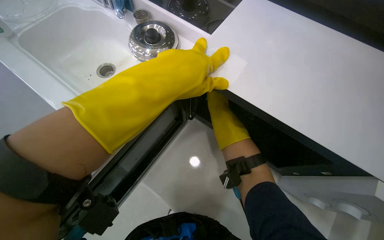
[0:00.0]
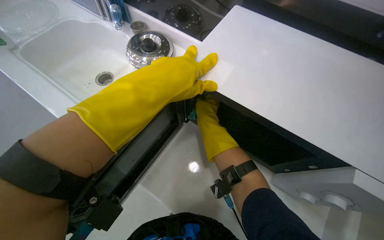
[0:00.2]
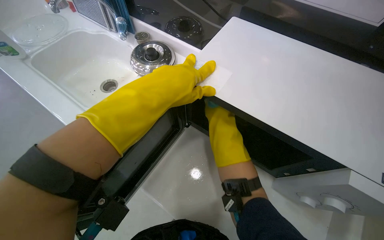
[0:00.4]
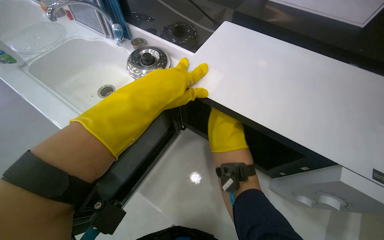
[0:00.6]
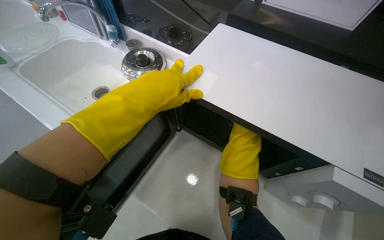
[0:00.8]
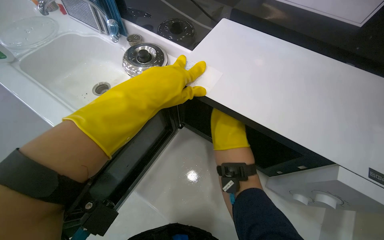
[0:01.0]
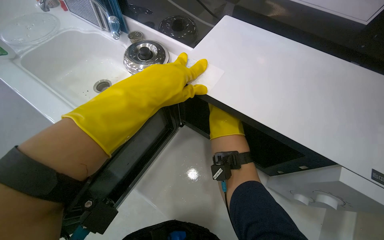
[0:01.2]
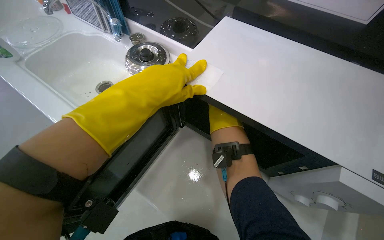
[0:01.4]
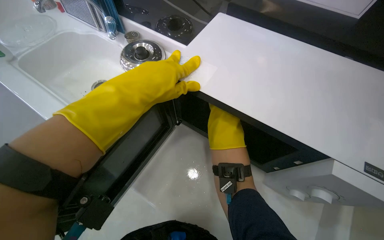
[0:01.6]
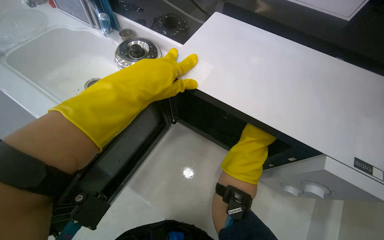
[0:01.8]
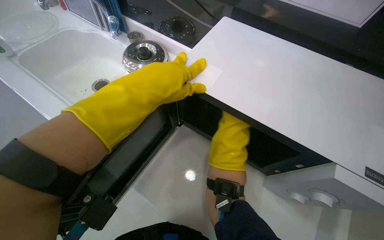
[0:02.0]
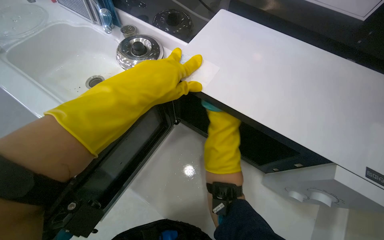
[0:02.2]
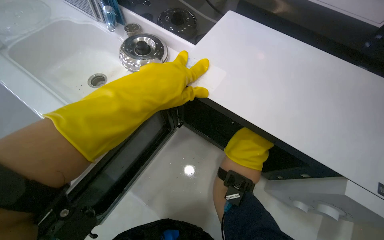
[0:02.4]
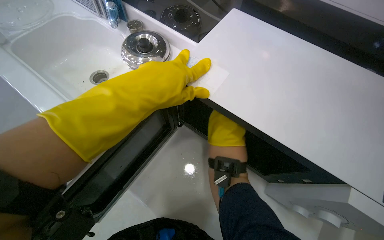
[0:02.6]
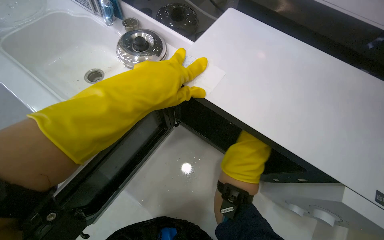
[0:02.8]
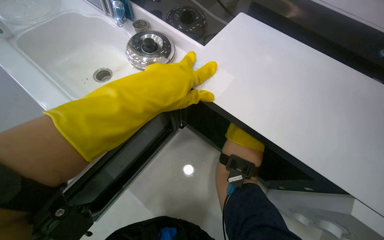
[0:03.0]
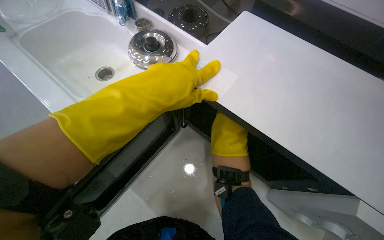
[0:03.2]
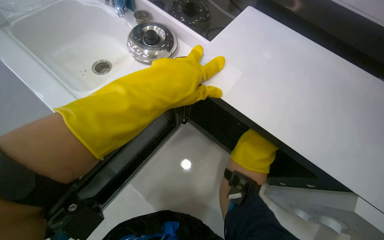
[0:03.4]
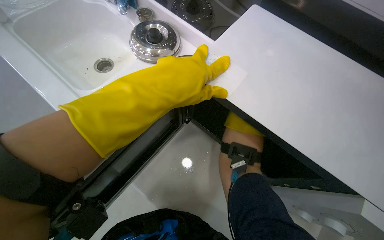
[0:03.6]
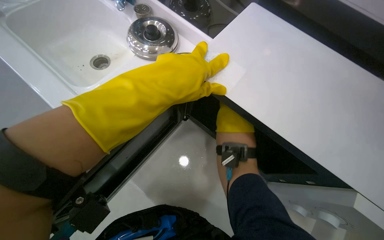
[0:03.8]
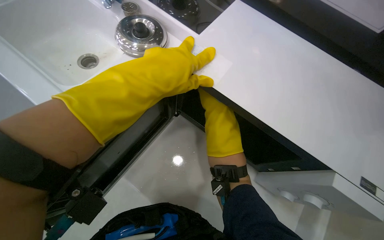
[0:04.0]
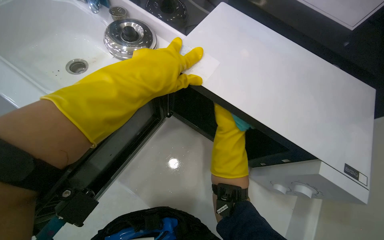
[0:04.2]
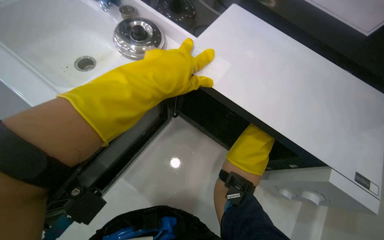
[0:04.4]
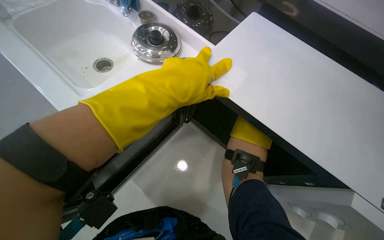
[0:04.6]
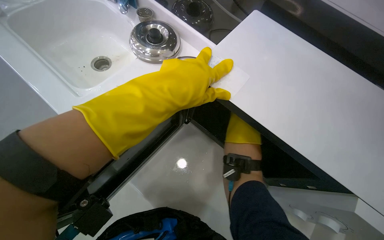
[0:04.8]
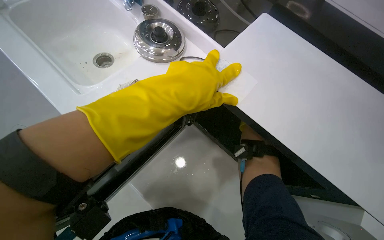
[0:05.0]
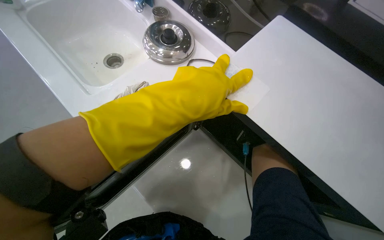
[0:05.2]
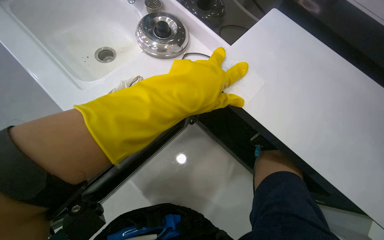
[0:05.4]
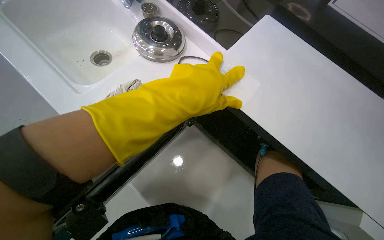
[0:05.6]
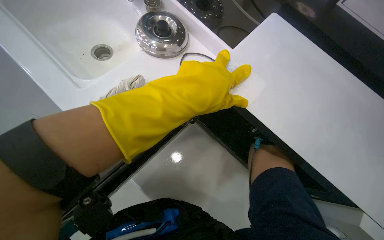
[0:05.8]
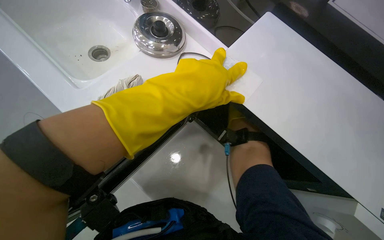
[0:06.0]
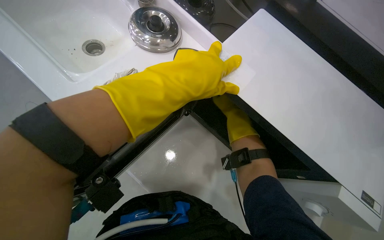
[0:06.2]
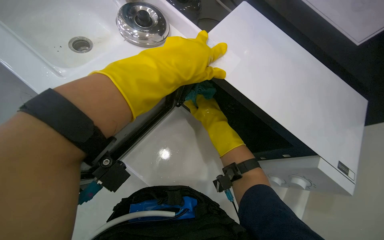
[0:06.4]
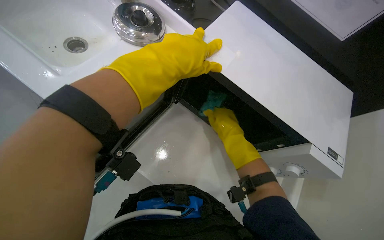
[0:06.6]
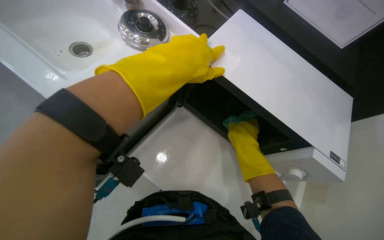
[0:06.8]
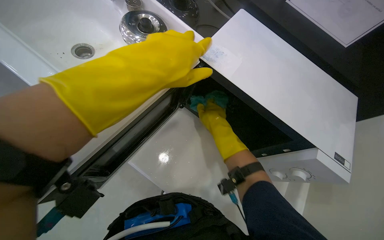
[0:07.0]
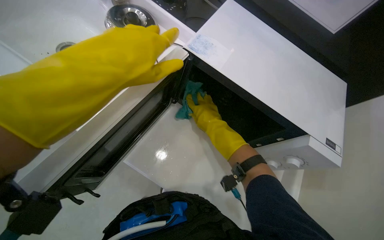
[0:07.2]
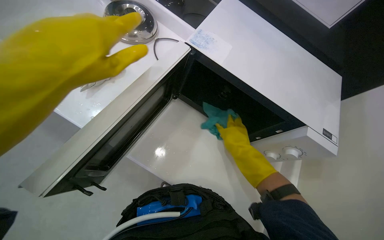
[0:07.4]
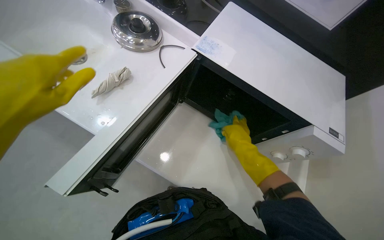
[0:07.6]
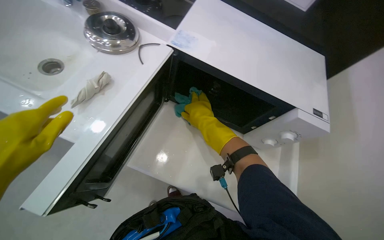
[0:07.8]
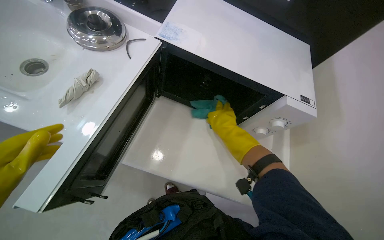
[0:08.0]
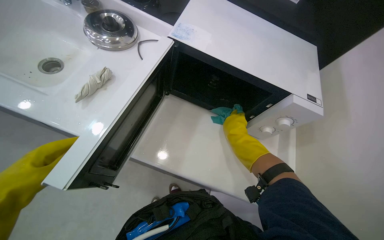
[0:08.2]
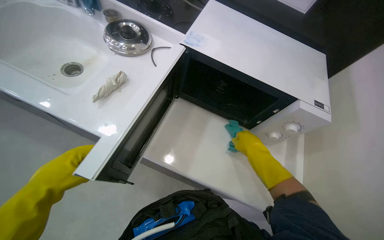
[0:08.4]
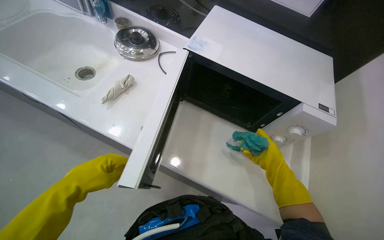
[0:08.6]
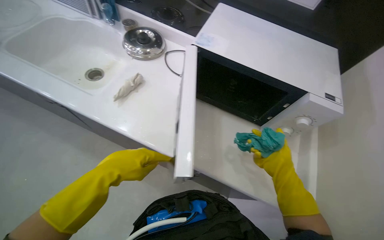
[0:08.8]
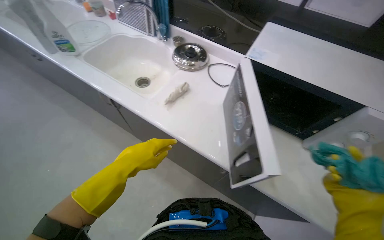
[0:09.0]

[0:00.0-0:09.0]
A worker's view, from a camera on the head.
Job: cleaning kitchen.
The whole recording: Cleaning microwave. The worker wipes the exterior and interior of the microwave with a cleaning cloth.
0:00.0 to 0:01.6: The right hand goes nearer and farther, roughly 20 cm each way, reversing 2 times.
0:01.6 to 0:03.0: The right hand goes left and right, approximately 10 cm each way, reversing 3 times.

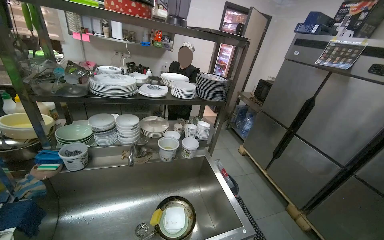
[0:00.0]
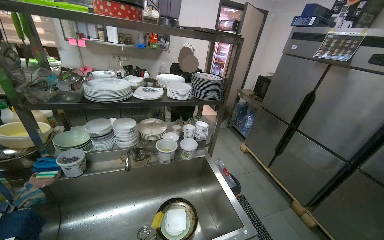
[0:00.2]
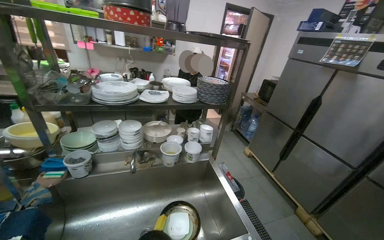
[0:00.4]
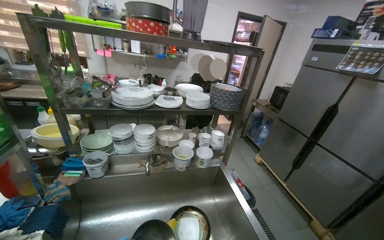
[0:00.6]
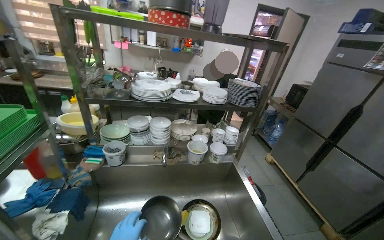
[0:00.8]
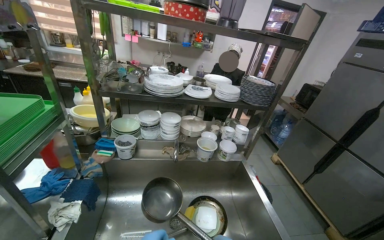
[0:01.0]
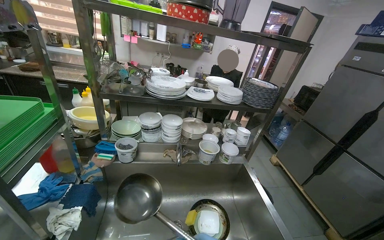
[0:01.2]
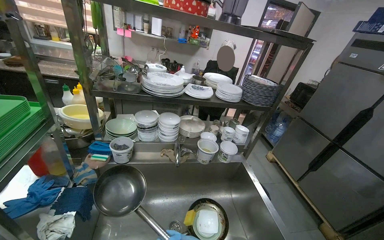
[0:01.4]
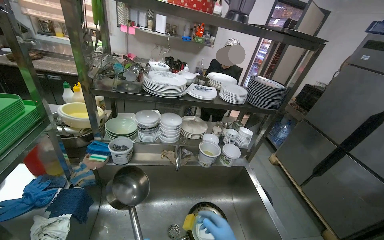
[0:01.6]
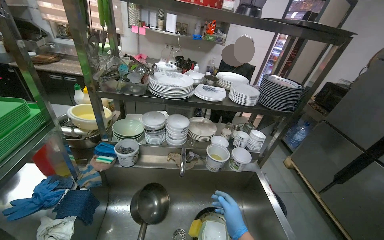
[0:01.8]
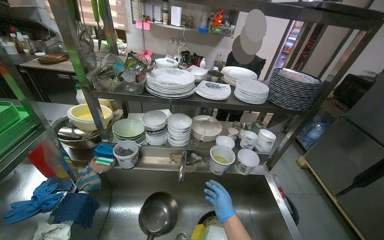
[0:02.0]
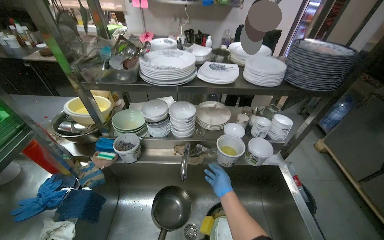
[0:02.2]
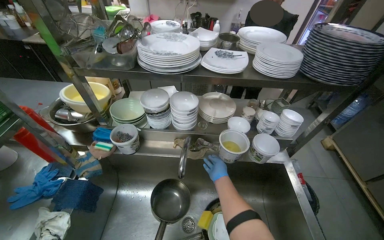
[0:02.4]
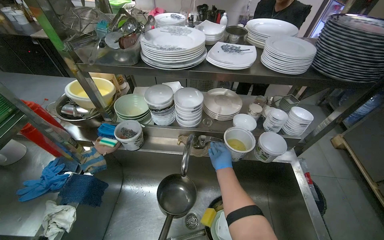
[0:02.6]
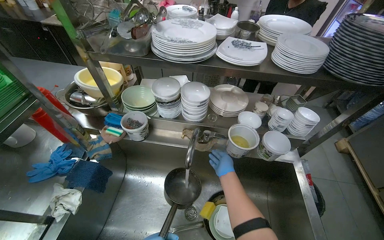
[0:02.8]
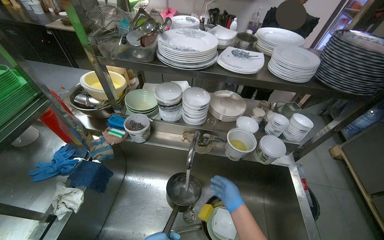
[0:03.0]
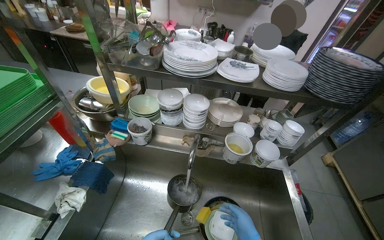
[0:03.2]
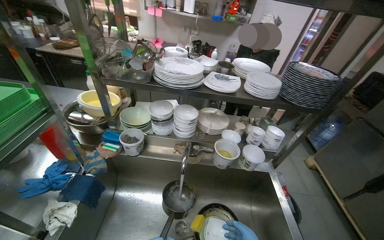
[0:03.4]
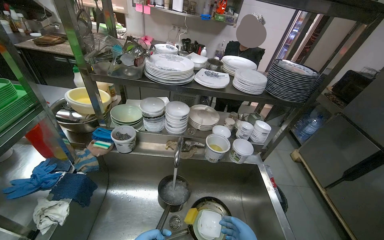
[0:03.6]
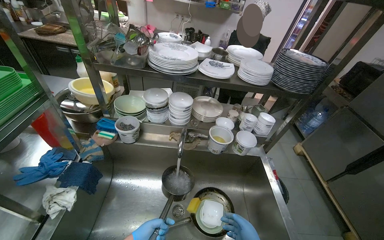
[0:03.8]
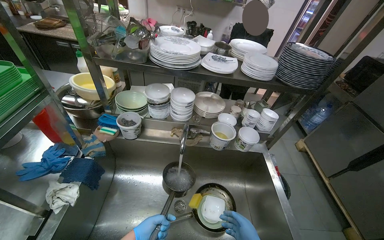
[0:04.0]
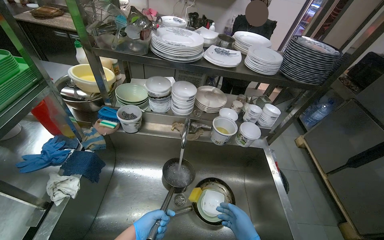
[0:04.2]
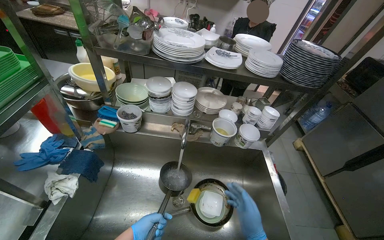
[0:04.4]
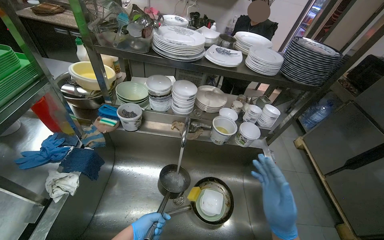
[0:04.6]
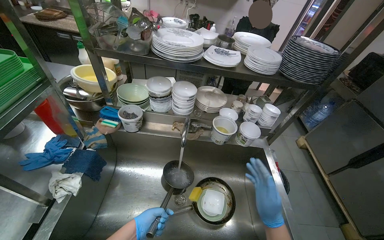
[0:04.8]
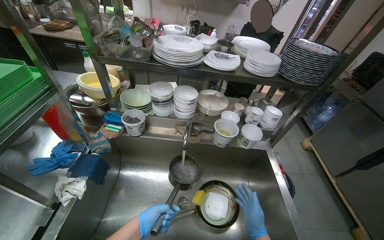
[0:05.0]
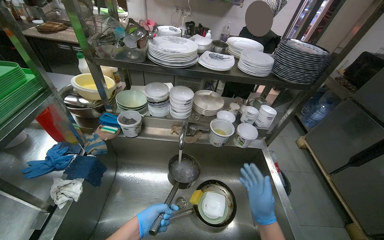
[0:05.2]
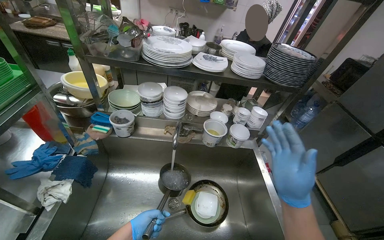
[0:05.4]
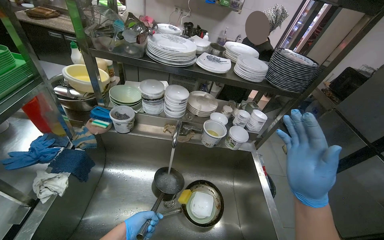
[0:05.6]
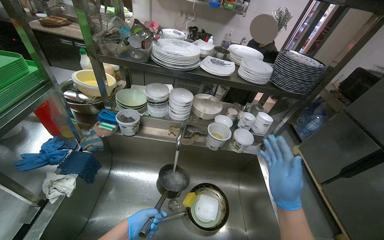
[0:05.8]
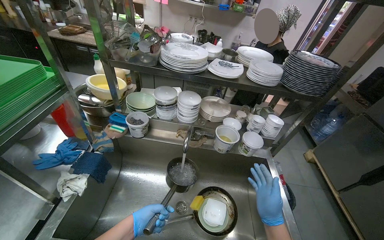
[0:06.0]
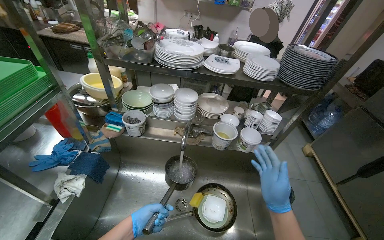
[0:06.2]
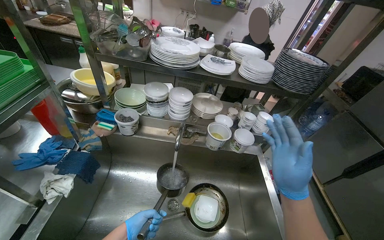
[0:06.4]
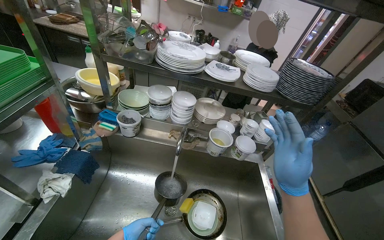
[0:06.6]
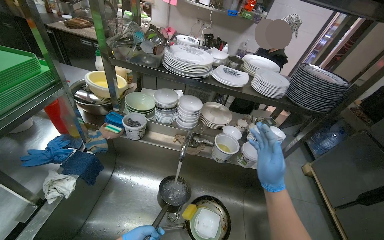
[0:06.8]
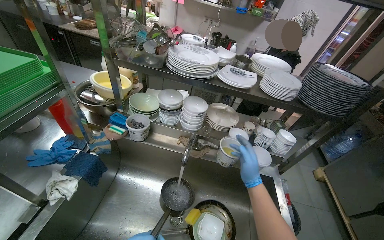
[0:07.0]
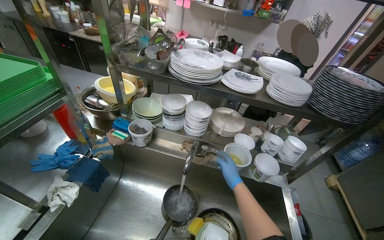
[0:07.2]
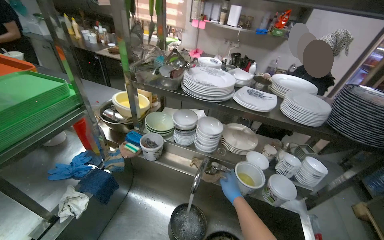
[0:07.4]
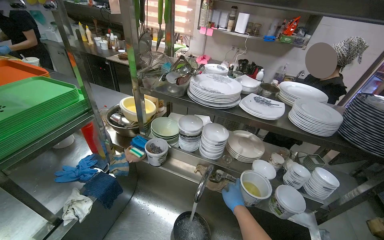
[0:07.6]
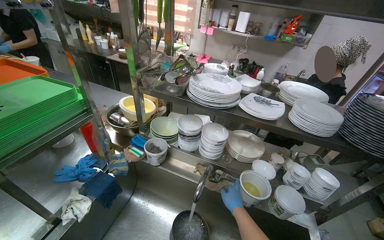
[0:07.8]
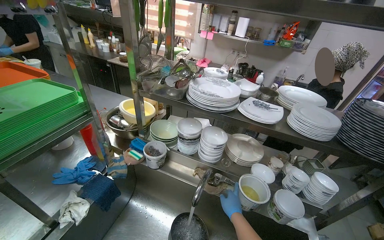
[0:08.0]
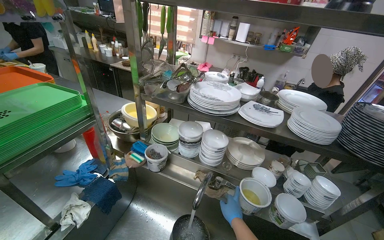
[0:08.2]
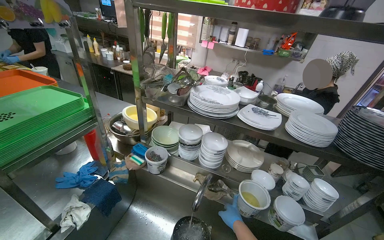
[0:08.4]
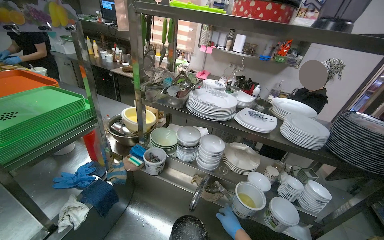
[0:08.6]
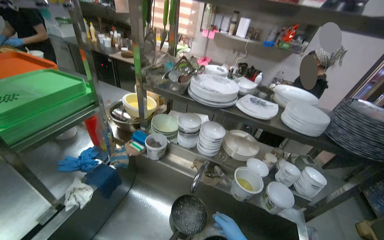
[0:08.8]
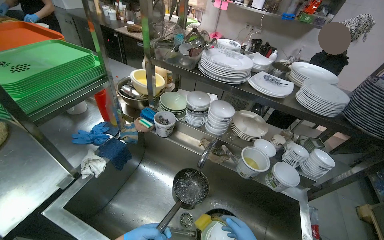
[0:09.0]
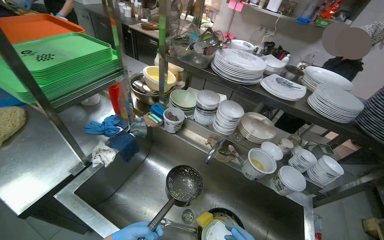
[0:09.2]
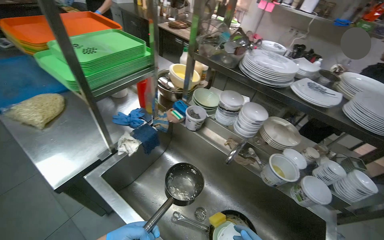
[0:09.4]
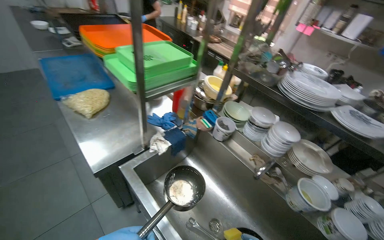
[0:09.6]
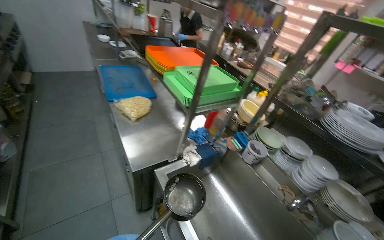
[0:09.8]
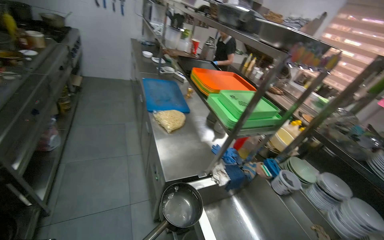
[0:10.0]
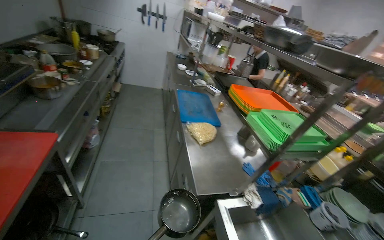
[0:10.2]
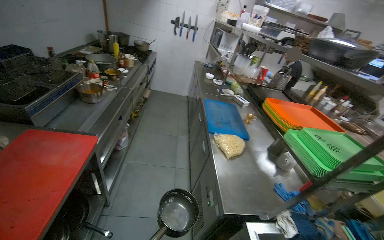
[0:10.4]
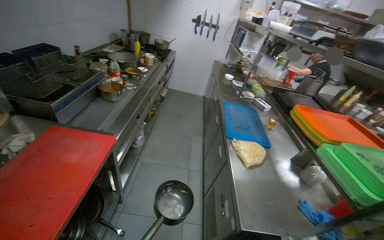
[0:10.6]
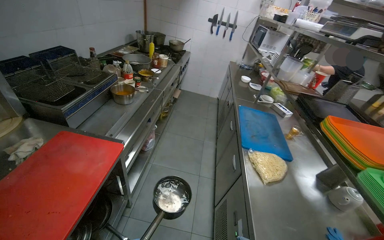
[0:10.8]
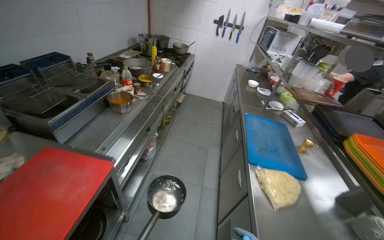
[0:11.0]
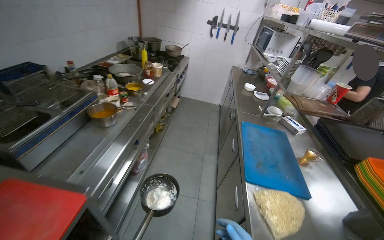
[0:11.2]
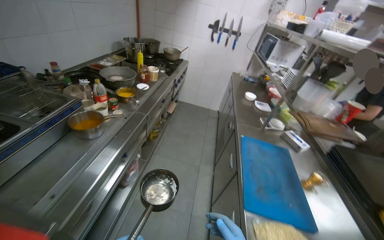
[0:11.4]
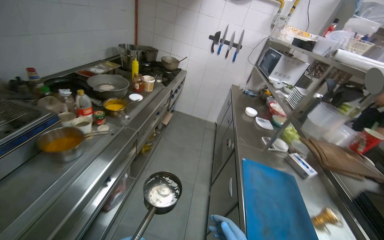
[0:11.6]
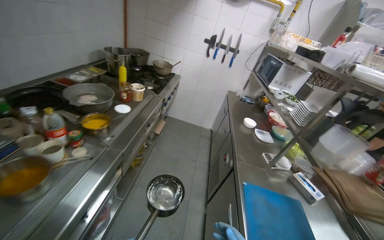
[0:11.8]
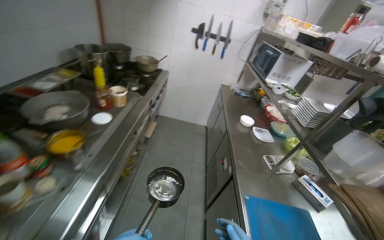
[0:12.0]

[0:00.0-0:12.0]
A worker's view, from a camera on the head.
Job: cooking food.
The whole recording: Pouring water from sink into meal. The worker takes water from the sink and pours it into the meal.
0:01.6 to 0:03.0: The view pans to the left by approximately 15 degrees. The wearer looks some 15 degrees further downward.
0:04.4 to 0:06.0: The right hand swings up and down the picture, roughly 20 cm each way, with 3 reversals.
0:06.0 to 0:07.6: The right hand shifts some 10 cm to the left, and moves about 10 cm nearer to the camera and comes back.
0:09.0 to 0:10.4: The wearer moves roughly 60 cm. The head rotates some 60 degrees to the left. The wearer looks approximately 20 degrees further upward.
0:10.4 to 0:12.0: The camera is carried approximately 1 m.
